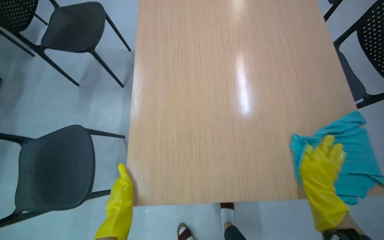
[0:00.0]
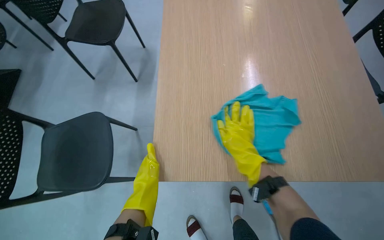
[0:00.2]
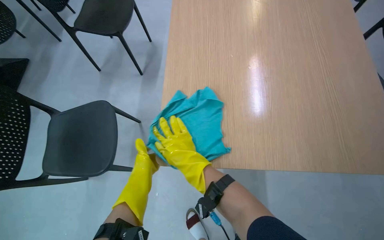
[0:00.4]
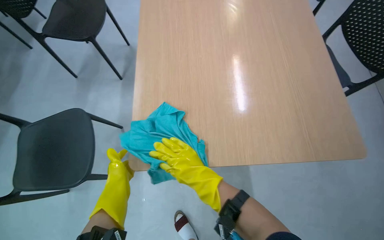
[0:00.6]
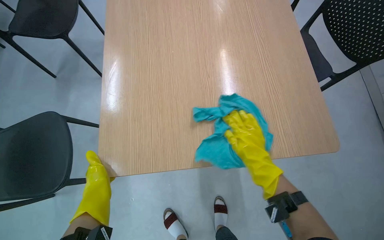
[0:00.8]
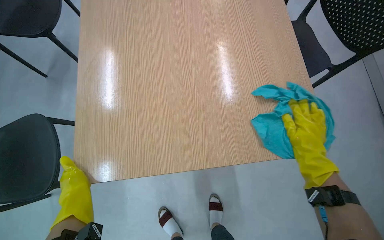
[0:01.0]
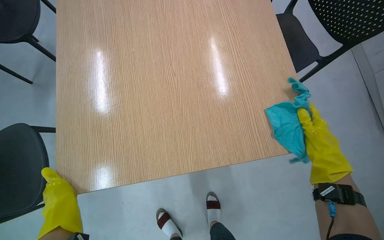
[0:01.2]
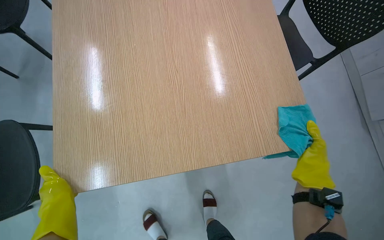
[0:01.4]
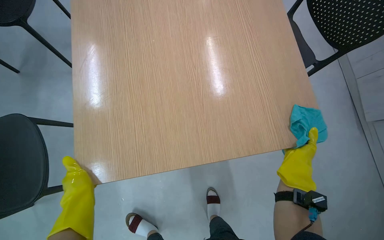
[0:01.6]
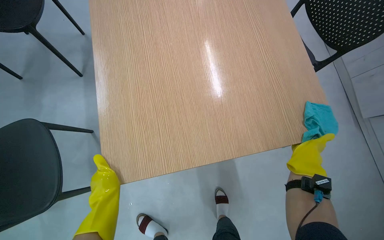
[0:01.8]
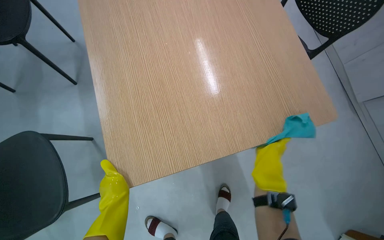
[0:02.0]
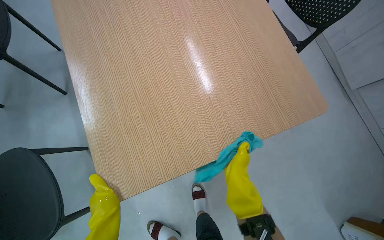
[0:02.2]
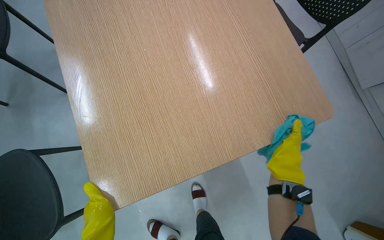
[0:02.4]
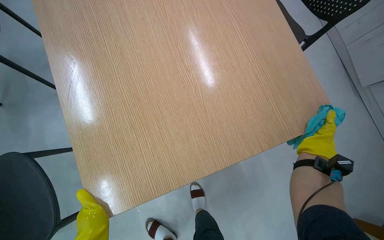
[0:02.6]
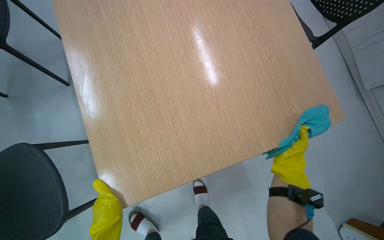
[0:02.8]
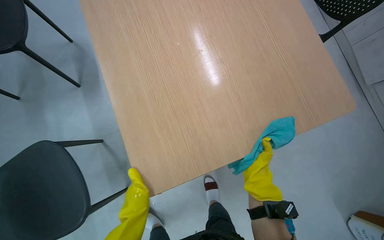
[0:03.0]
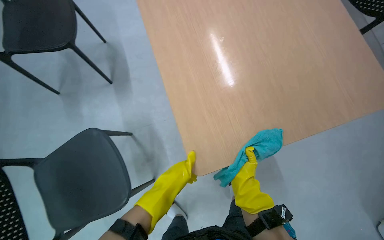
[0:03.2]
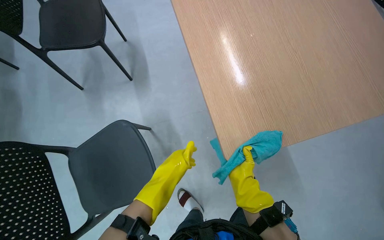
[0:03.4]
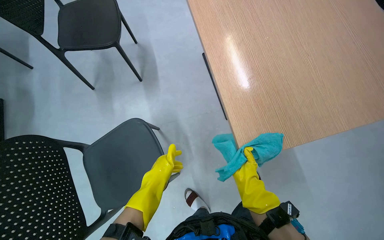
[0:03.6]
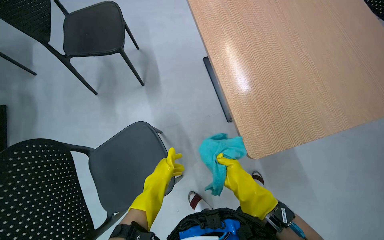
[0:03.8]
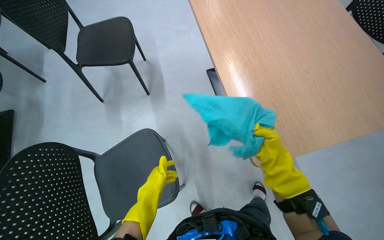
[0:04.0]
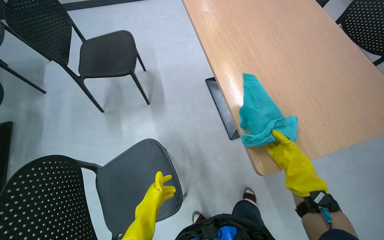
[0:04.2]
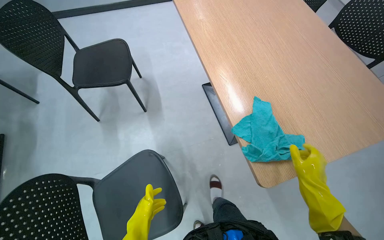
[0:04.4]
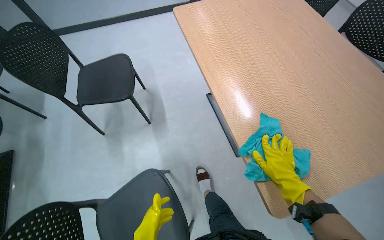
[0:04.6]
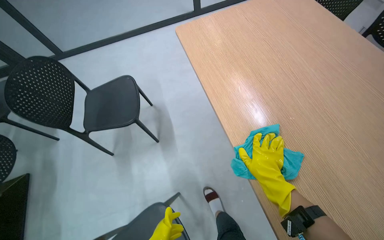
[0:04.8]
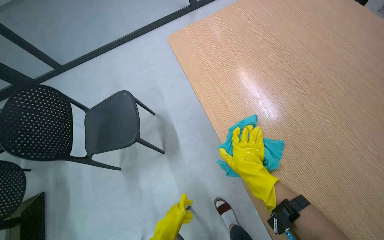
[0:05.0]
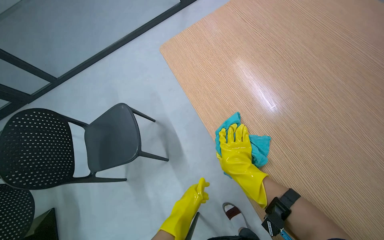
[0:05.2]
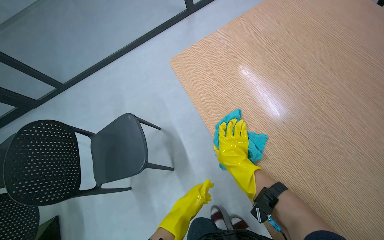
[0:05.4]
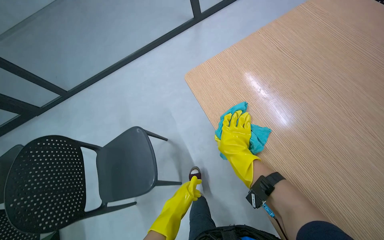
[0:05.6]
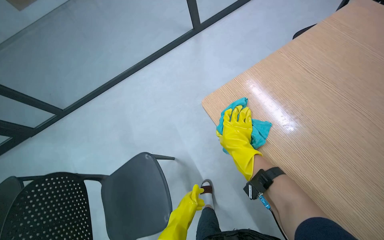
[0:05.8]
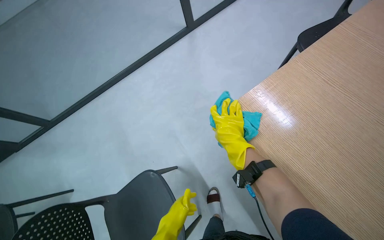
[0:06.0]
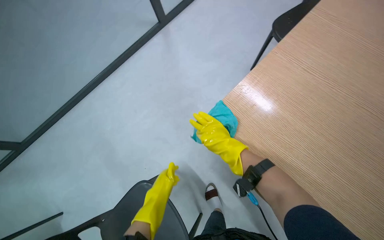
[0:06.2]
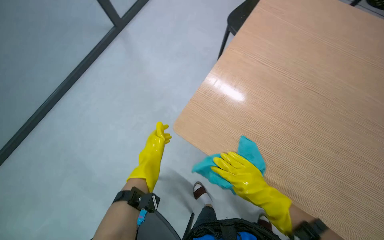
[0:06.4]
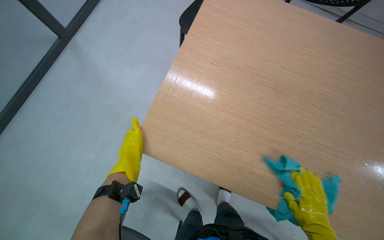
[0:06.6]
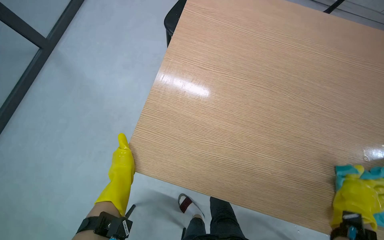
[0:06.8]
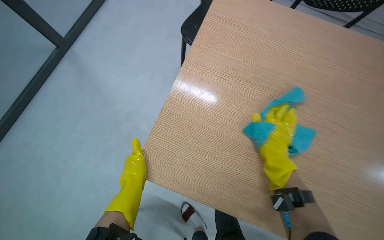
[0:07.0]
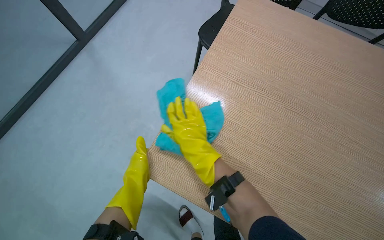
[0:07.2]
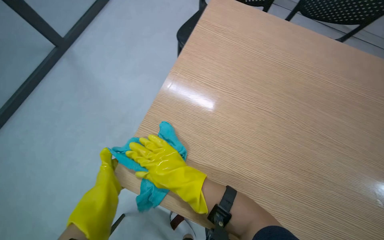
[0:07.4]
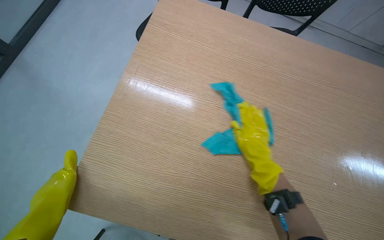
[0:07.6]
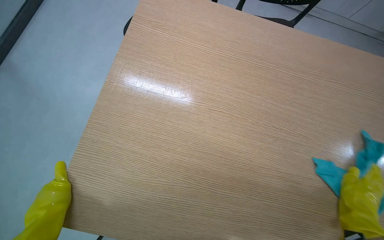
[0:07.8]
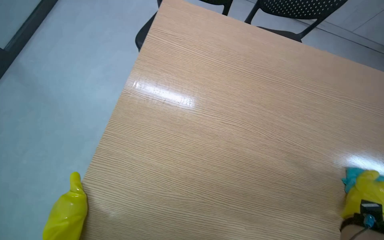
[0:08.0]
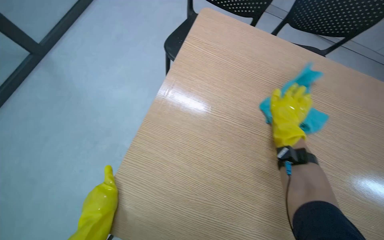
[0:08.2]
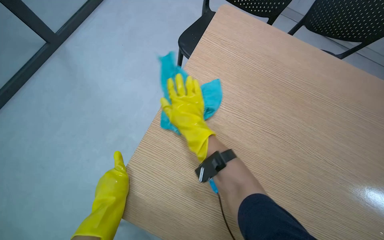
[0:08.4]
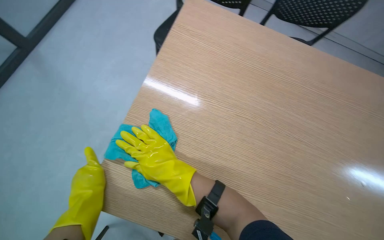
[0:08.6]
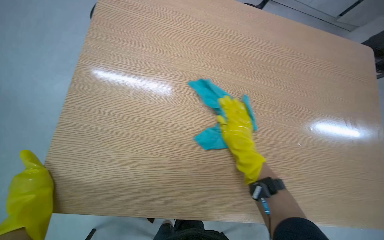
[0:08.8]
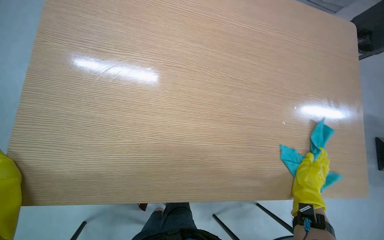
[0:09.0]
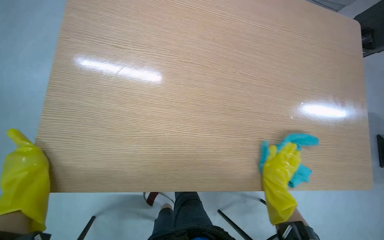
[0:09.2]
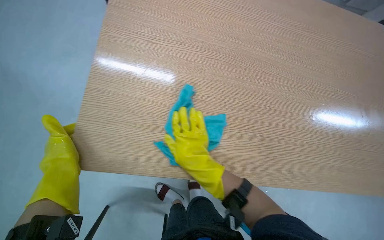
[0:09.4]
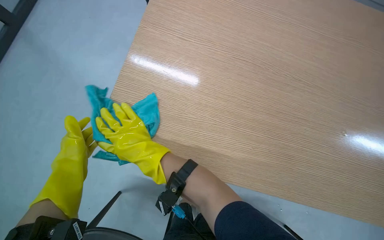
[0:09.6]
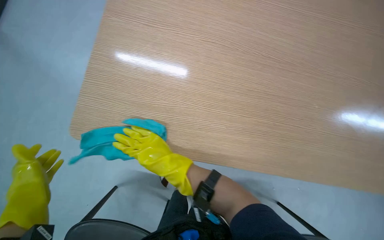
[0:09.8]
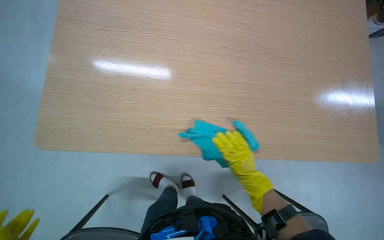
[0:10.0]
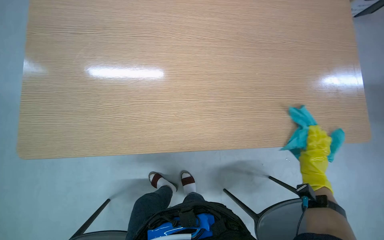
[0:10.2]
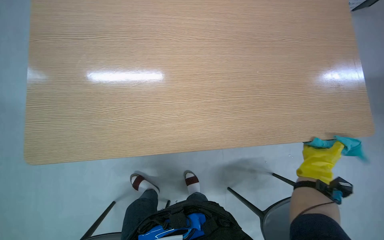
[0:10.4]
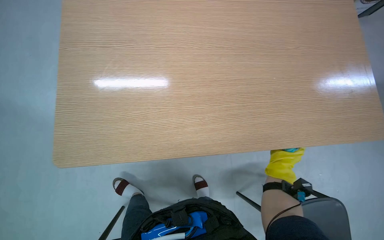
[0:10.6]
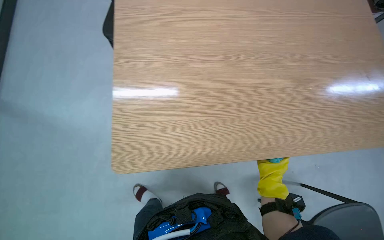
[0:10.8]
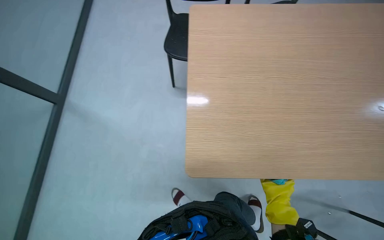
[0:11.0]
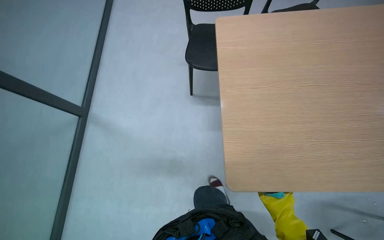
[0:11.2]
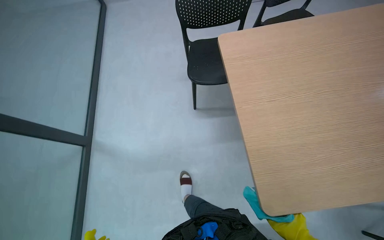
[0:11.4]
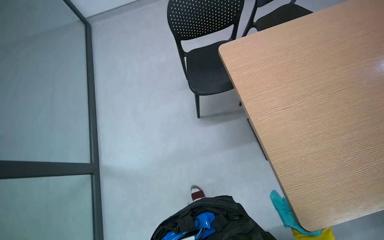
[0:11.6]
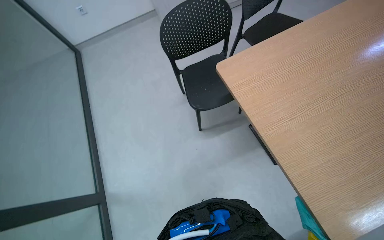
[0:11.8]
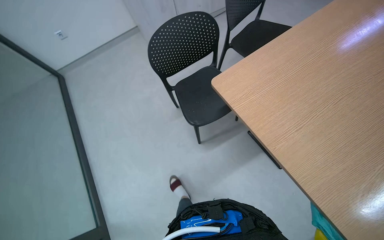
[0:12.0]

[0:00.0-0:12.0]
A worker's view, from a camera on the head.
Job: wiping surfaces.
The whole recording: Wiping wooden table. The worker sprays cleaning solution and wipes a wooden table with a blue cloth.
0:00.0 to 0:01.6: The left hand moves to the left, approximately 10 cm; the right hand moves about 30 cm to the left and comes back.
0:01.6 to 0:03.0: The left hand moves nearer to the camera, about 10 cm, while the right hand swings left and right, some 25 cm each way, with 2 reversals.
0:04.4 to 0:06.0: The right hand is displaced to the left and up the picture by approximately 35 cm.
0:06.0 to 0:07.6: The wearer's head swings approximately 35 degrees to the right.
0:07.6 to 0:09.0: The right hand swings left and right, roughly 50 cm each way, with 2 reversals.
0:09.0 to 0:10.4: The right hand travels to the left and back again, approximately 60 cm each way.
0:10.4 to 0:12.0: The camera sweeps to the left, by approximately 20 degrees. The scene rotates counterclockwise by some 25 degrees.

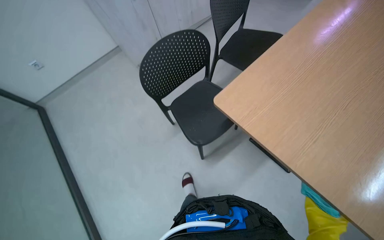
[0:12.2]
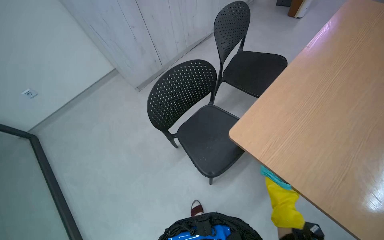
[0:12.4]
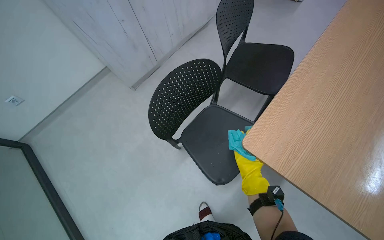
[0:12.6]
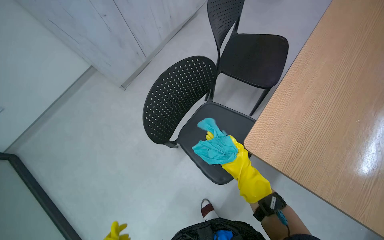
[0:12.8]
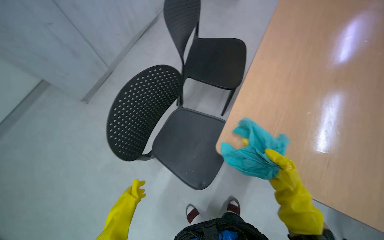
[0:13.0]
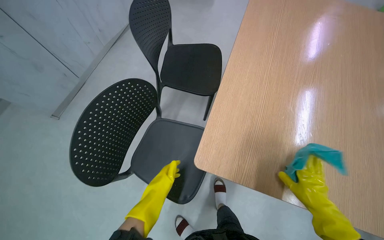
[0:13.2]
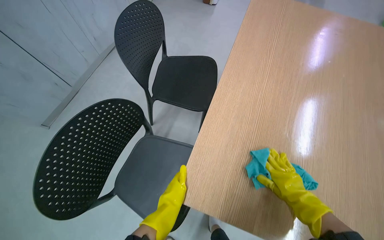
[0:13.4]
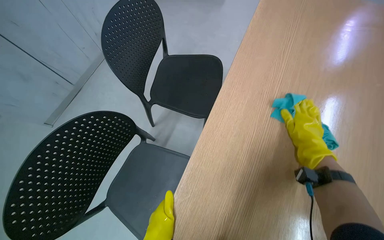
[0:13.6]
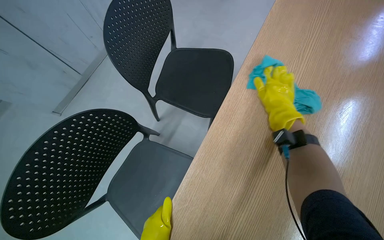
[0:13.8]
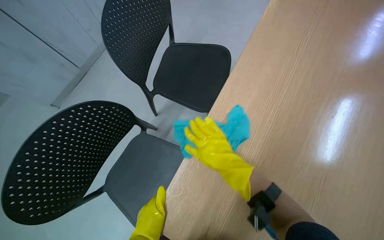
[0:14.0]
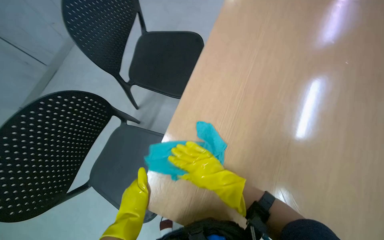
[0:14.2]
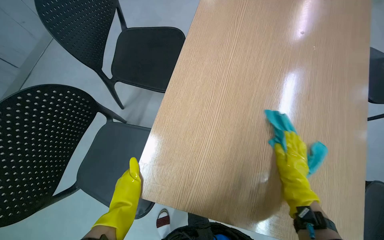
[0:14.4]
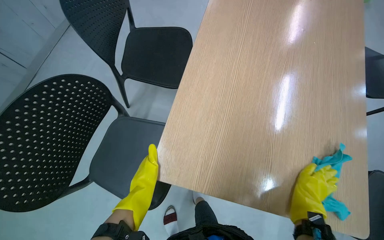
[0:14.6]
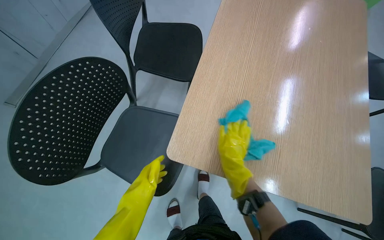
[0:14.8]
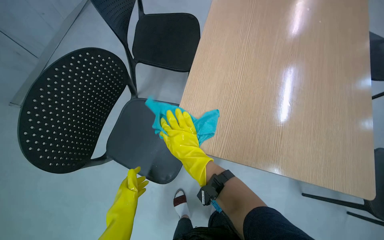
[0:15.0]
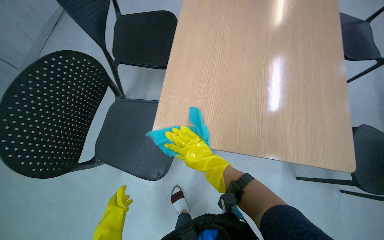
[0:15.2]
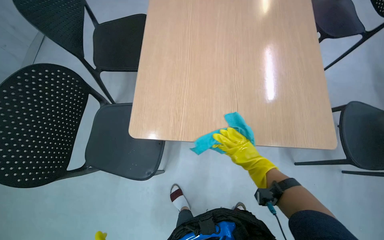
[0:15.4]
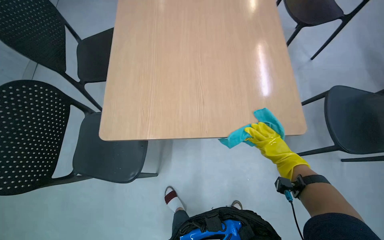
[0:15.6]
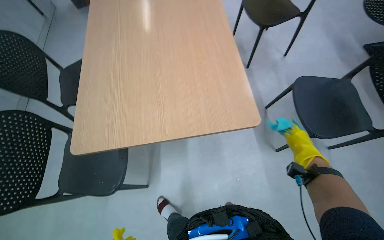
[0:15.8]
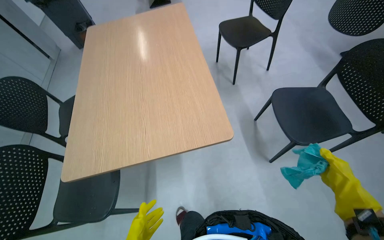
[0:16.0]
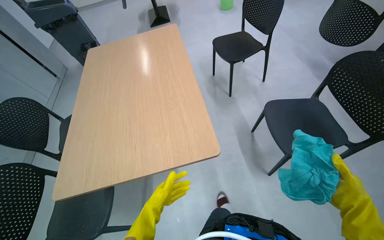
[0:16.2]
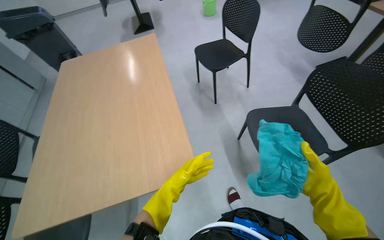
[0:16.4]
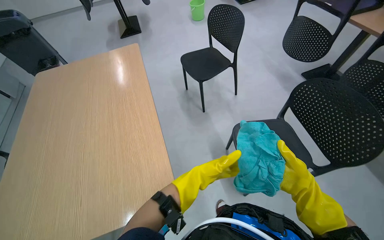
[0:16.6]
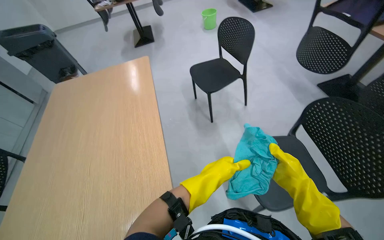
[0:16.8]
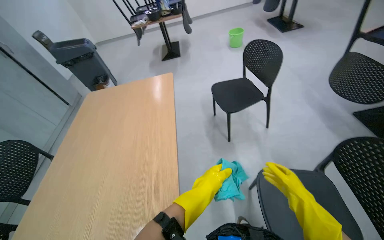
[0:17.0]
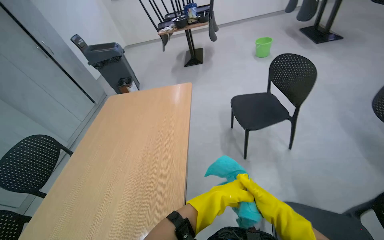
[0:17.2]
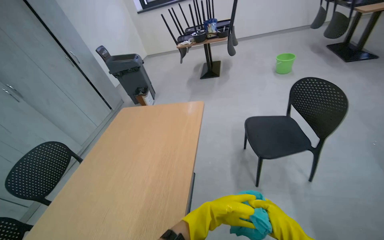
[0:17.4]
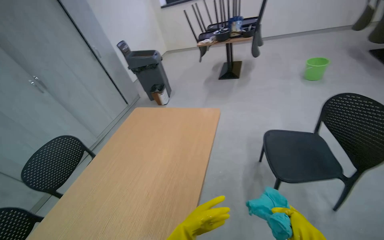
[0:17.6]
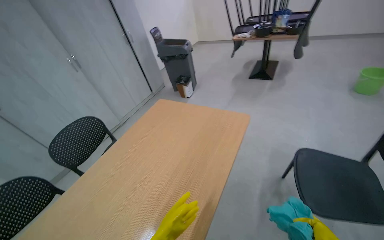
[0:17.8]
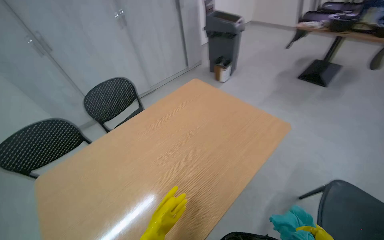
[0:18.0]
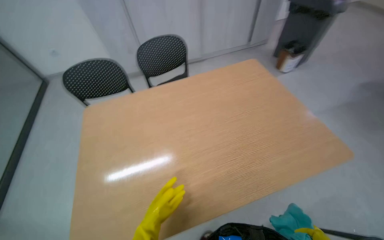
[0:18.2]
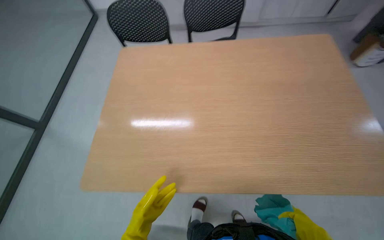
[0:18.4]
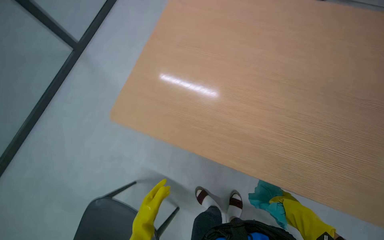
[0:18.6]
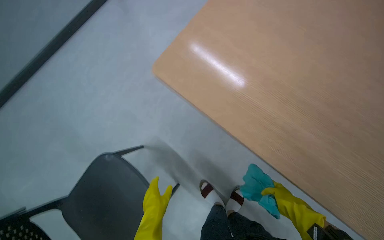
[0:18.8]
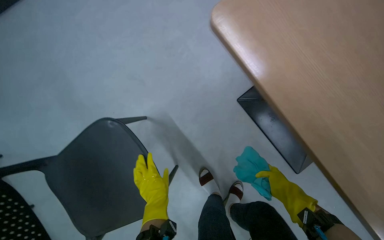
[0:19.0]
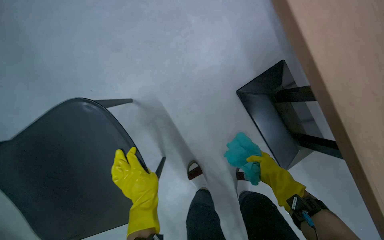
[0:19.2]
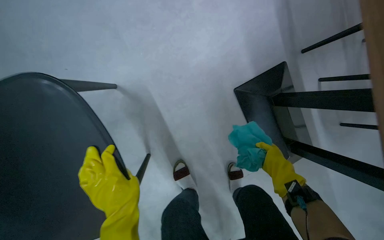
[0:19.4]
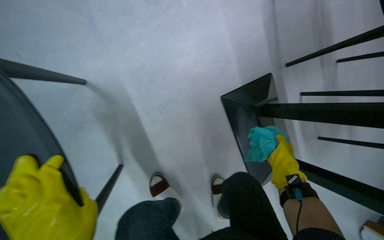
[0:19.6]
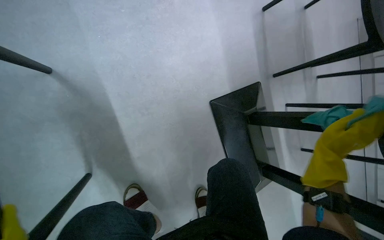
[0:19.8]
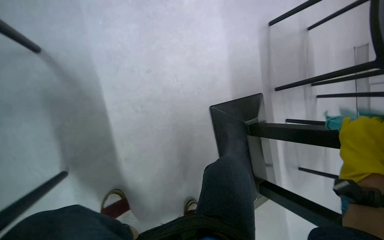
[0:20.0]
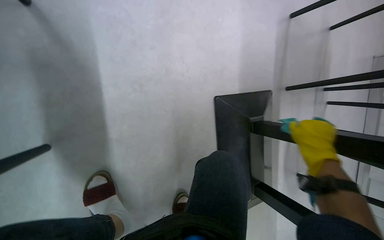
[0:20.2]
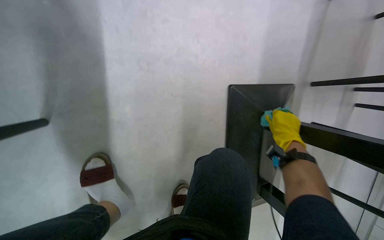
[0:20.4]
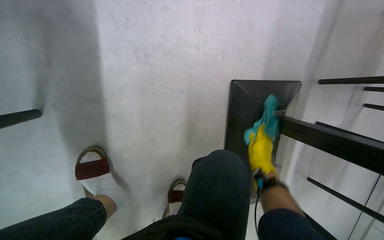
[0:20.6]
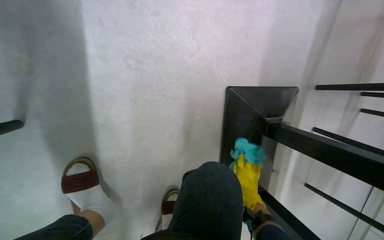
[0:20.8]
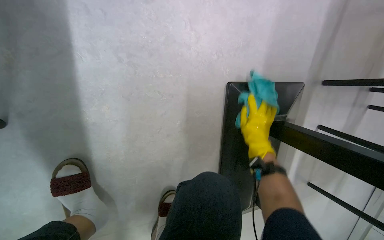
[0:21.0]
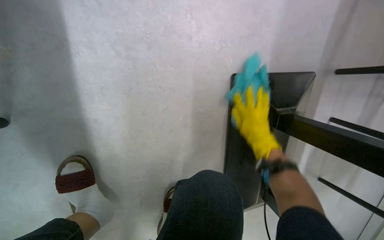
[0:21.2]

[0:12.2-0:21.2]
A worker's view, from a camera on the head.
Job: wiping surfaces.
The whole recording: Wiping wooden table. The worker sprays cleaning solution and wipes a wooden table with a blue cloth.
0:12.2 to 0:13.8: The head travels some 50 cm. The wearer looks about 25 degrees further to the right.
0:13.8 to 0:15.2: The right hand goes left and right, approximately 40 cm each way, reversing 2 times.
0:16.6 to 0:18.2: The camera is carried some 60 cm. The head rotates about 90 degrees to the left.
0:19.8 to 0:21.2: The right hand shifts approximately 40 cm farther from the camera.
